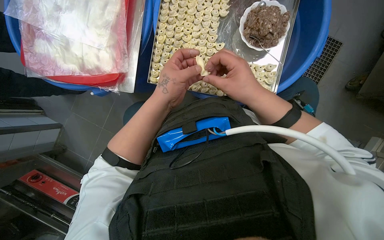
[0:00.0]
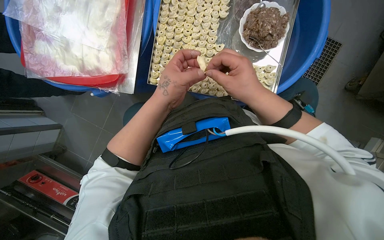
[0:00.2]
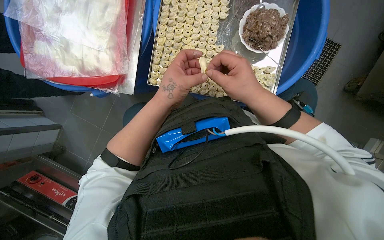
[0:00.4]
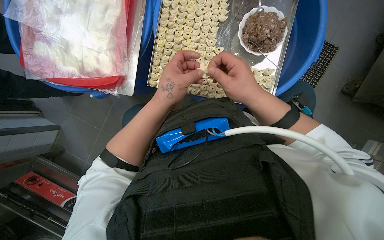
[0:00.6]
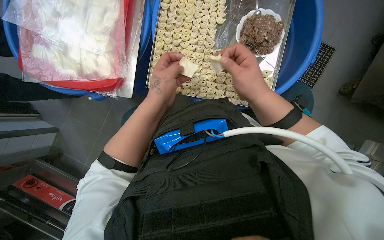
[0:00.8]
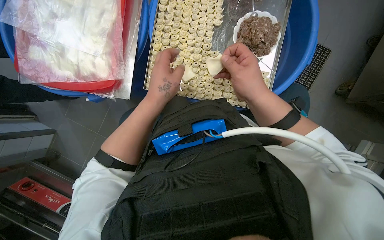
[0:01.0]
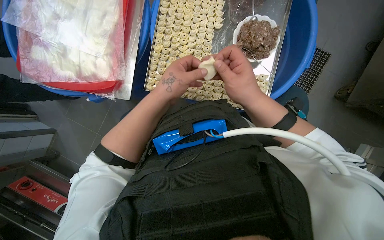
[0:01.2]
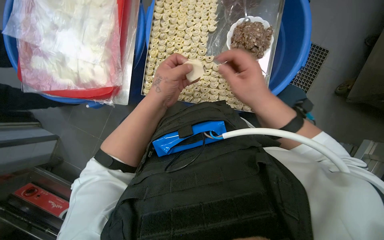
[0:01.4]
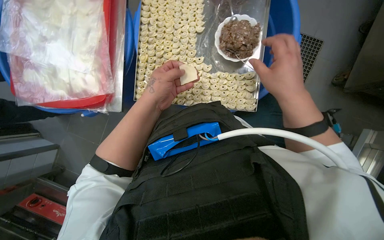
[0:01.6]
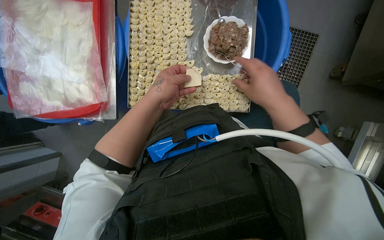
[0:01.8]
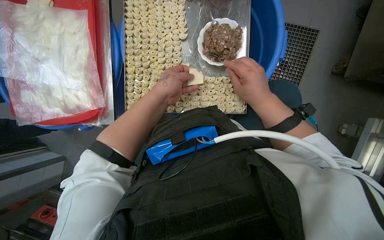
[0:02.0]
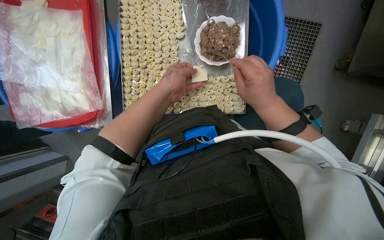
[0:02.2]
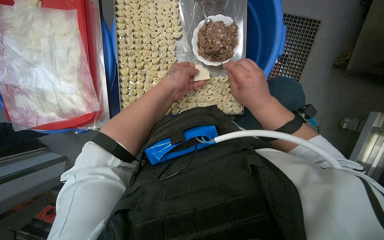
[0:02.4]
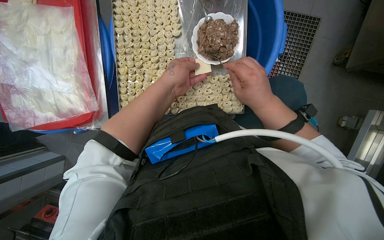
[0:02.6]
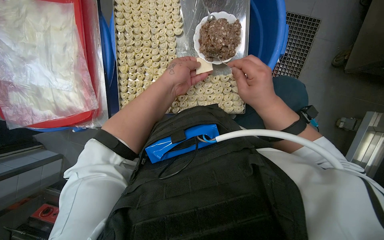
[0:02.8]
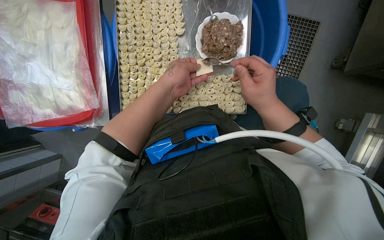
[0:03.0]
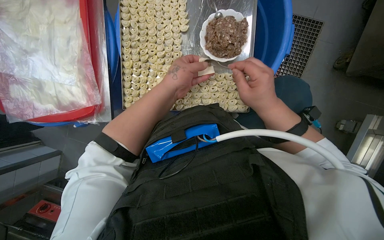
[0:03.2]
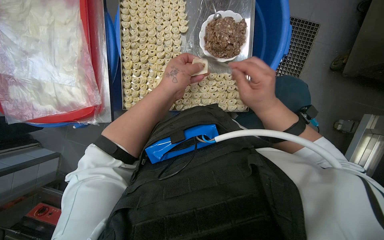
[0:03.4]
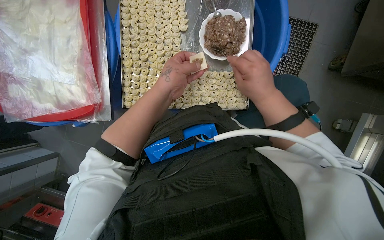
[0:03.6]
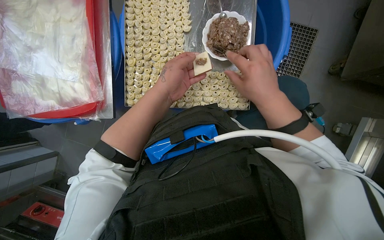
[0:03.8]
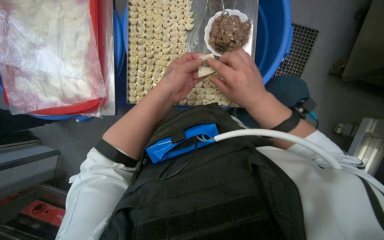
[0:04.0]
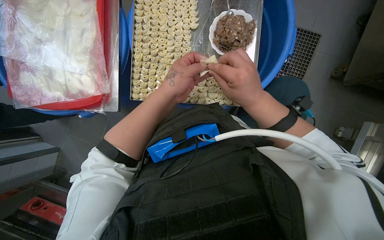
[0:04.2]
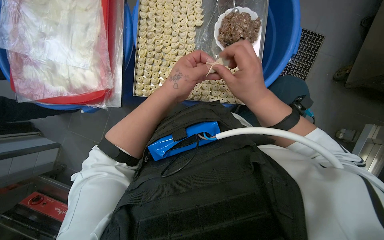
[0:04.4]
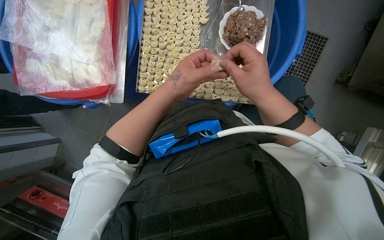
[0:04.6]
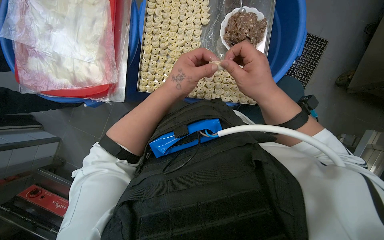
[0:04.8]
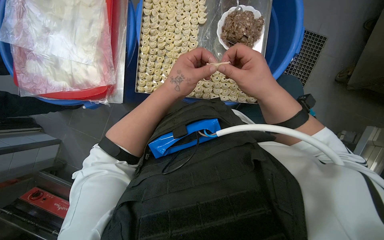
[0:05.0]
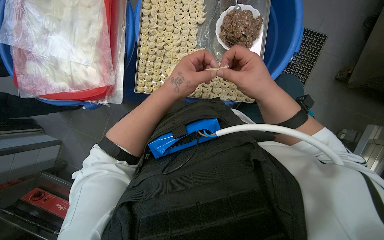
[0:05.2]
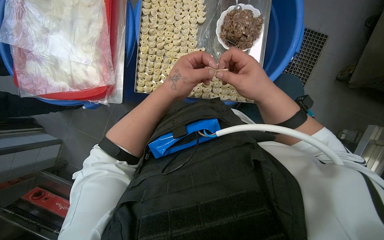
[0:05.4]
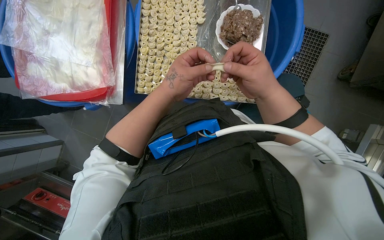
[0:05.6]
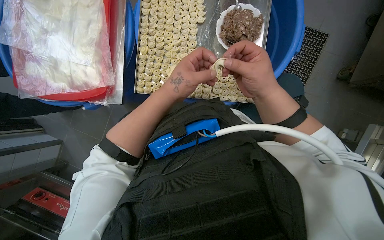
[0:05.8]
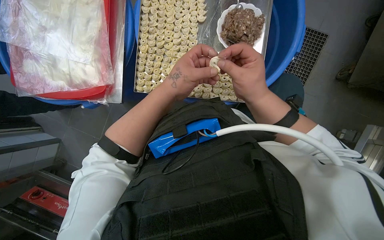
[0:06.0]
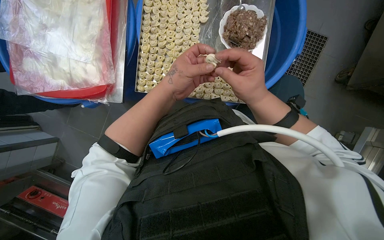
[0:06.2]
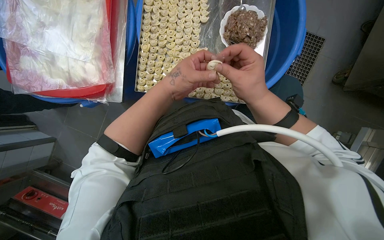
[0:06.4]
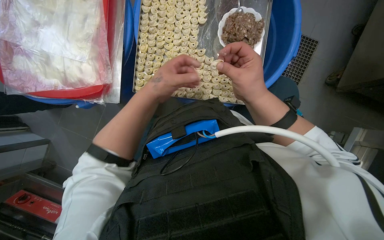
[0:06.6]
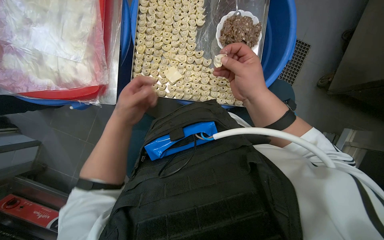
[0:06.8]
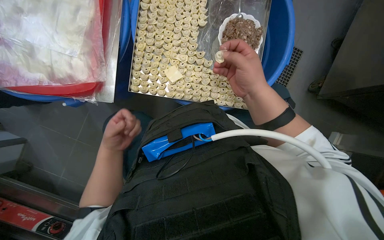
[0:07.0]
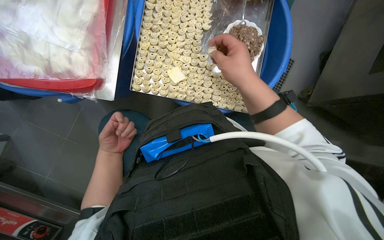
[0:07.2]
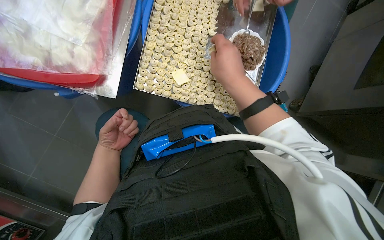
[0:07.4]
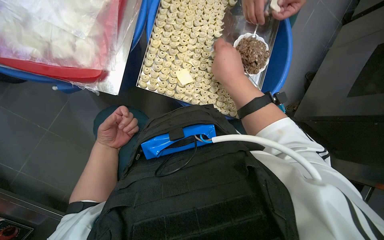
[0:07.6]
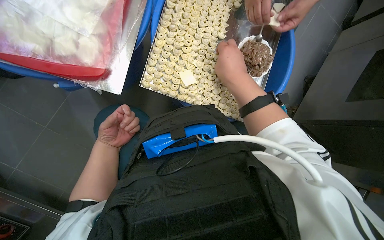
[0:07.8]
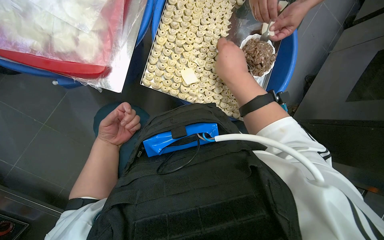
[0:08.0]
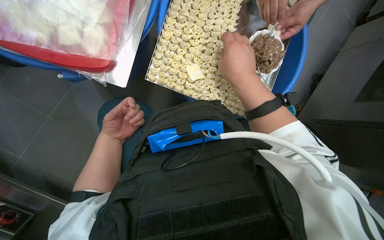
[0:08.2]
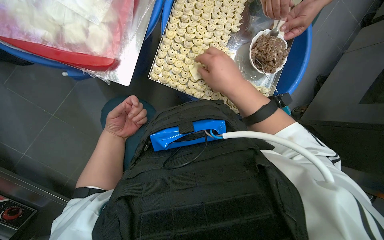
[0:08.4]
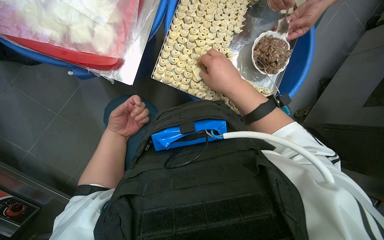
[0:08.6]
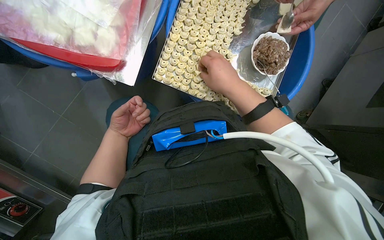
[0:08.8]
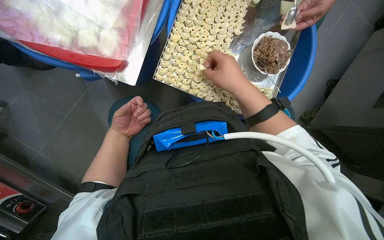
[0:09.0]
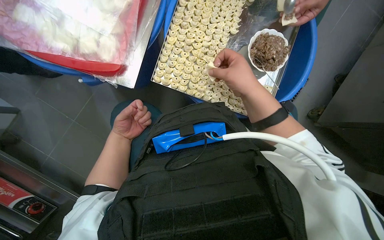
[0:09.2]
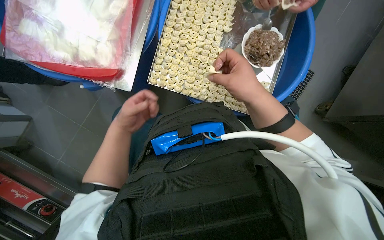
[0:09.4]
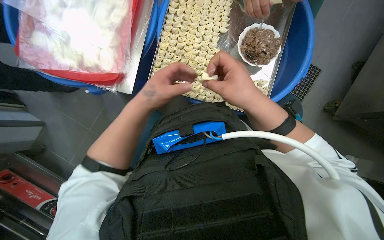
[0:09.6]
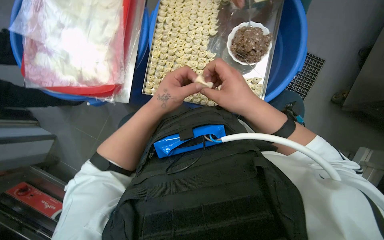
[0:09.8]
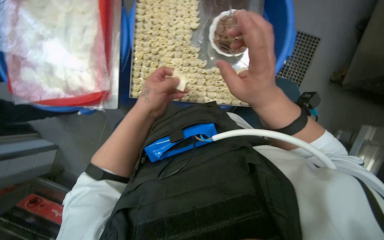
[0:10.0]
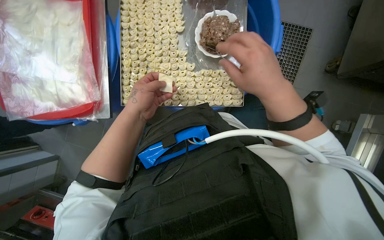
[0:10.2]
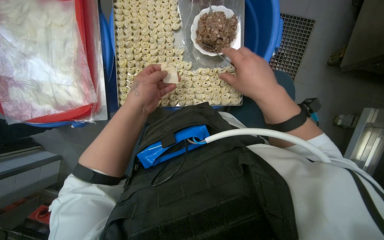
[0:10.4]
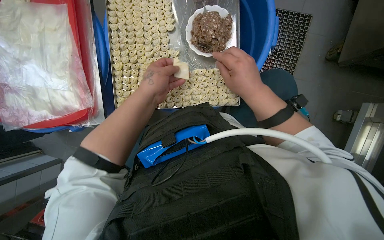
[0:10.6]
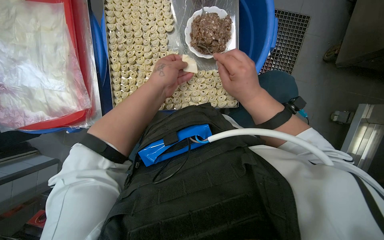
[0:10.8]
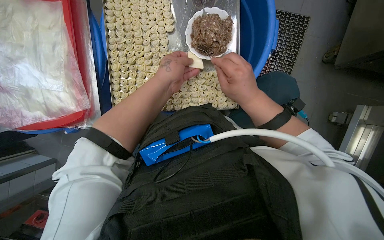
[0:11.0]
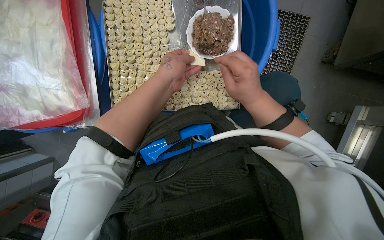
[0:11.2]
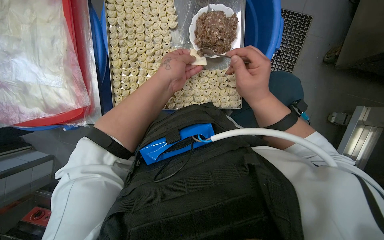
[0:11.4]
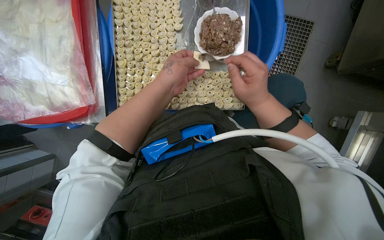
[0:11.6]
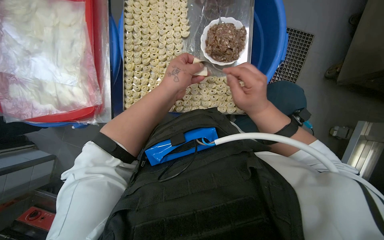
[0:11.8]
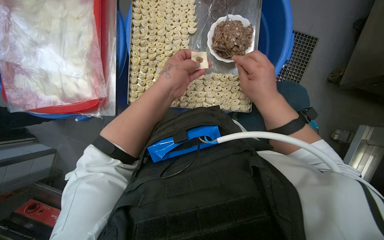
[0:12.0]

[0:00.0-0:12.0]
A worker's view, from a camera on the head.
Job: preparing food.
The whole recording: Making dumplings with meat filling. The worker picks up dough, fills it with meat, folds it, and places the finished dumpling on a tray.
0:03.0 to 0:04.4: The right hand goes roughly 10 cm to the left.
0:04.4 to 0:06.0: The hands stay close to where they were, moving slightly.
0:06.0 to 0:07.6: The view swings some 20 degrees to the right. The left hand is displaced to the left, farther from the camera and down the picture by approximately 35 cm; the right hand travels to the left by about 15 cm.
0:07.6 to 0:09.0: The hands make small movements and keep their place.
0:09.0 to 0:10.4: The left hand travels to the right, nearer to the camera and up the picture by roughly 30 cm.
0:10.4 to 0:12.0: The right hand shifts some 10 cm farther from the camera.

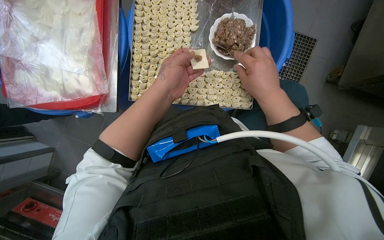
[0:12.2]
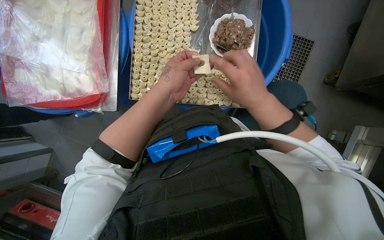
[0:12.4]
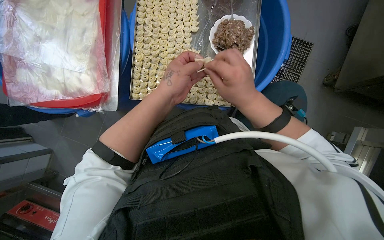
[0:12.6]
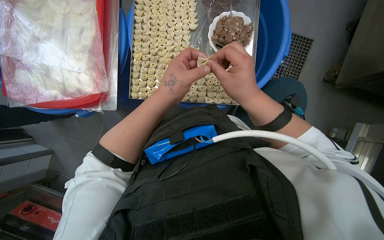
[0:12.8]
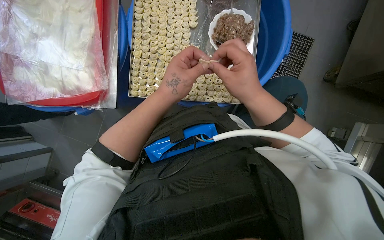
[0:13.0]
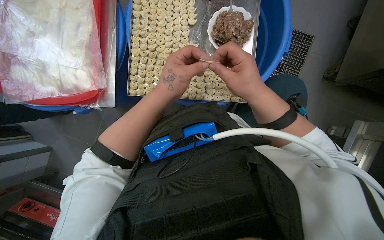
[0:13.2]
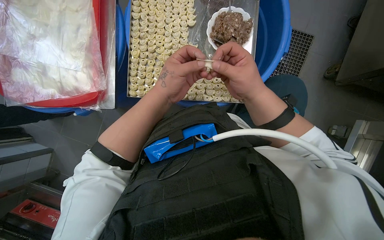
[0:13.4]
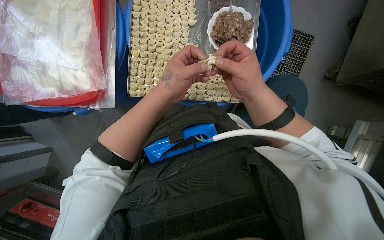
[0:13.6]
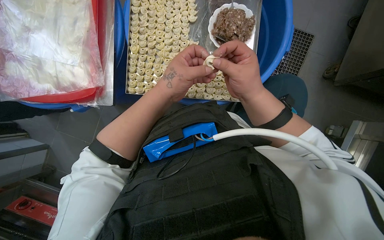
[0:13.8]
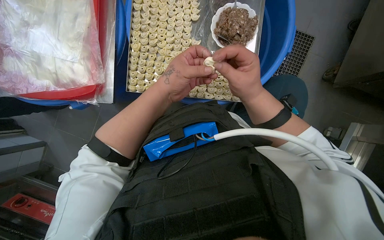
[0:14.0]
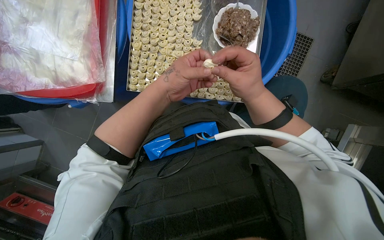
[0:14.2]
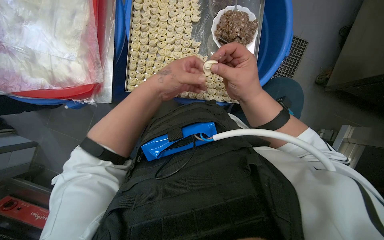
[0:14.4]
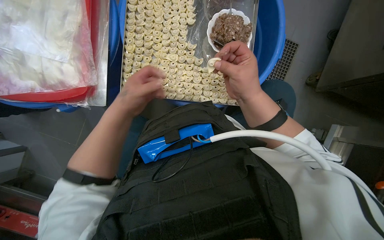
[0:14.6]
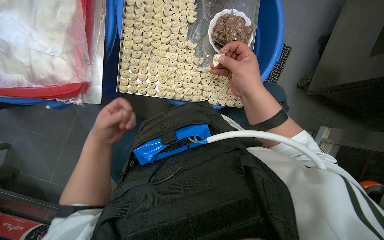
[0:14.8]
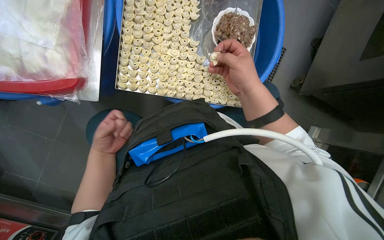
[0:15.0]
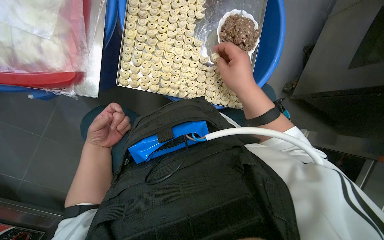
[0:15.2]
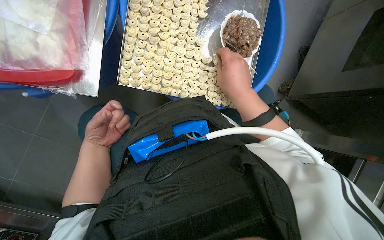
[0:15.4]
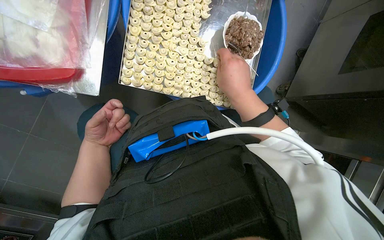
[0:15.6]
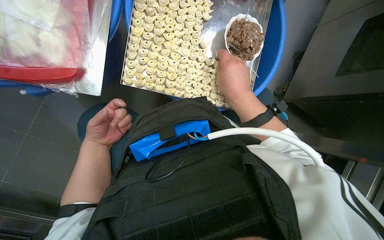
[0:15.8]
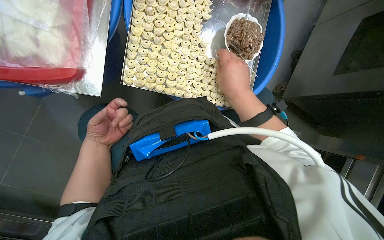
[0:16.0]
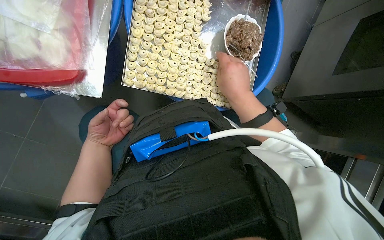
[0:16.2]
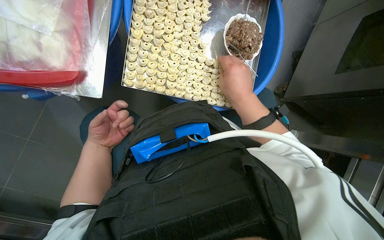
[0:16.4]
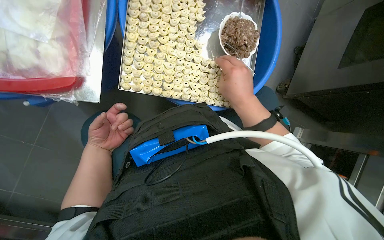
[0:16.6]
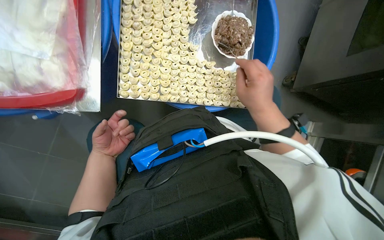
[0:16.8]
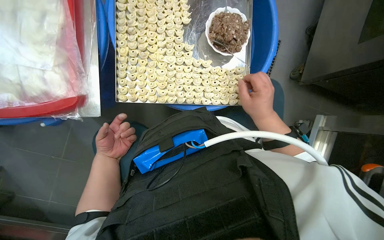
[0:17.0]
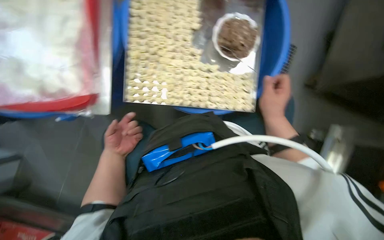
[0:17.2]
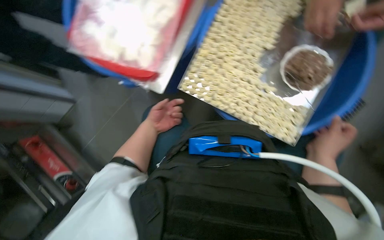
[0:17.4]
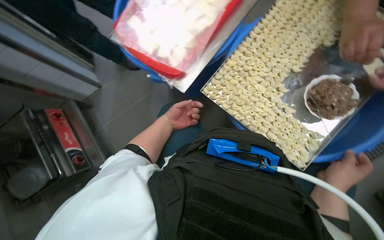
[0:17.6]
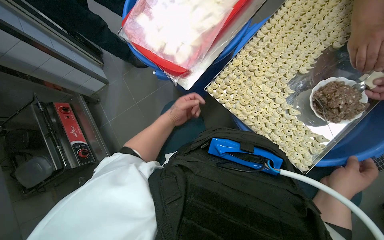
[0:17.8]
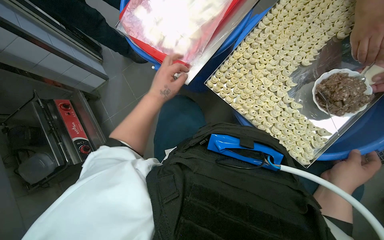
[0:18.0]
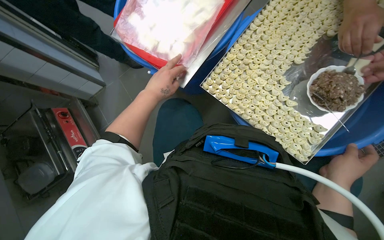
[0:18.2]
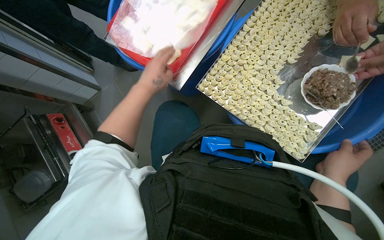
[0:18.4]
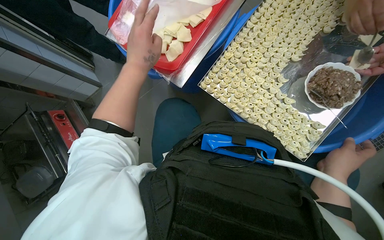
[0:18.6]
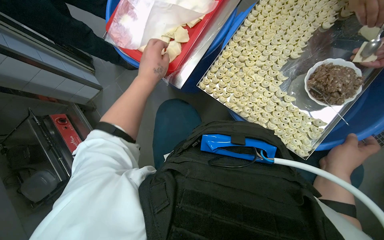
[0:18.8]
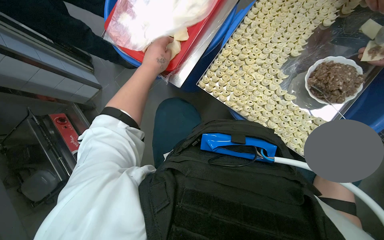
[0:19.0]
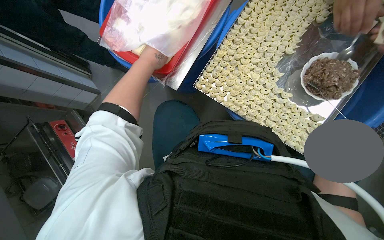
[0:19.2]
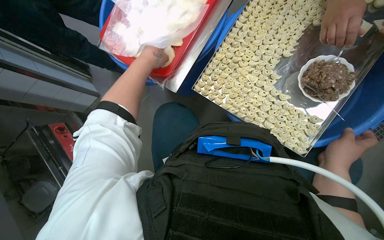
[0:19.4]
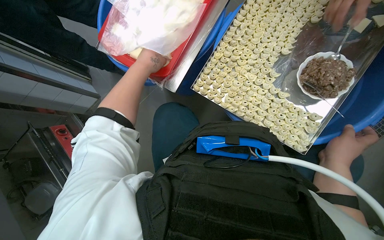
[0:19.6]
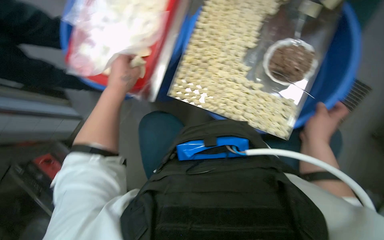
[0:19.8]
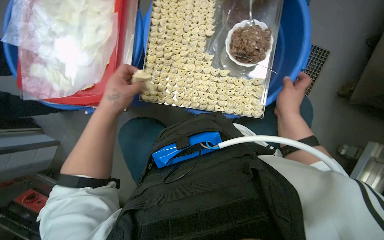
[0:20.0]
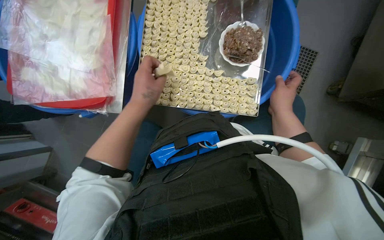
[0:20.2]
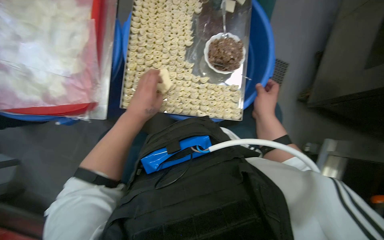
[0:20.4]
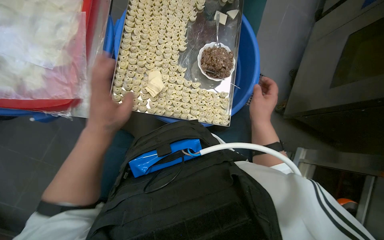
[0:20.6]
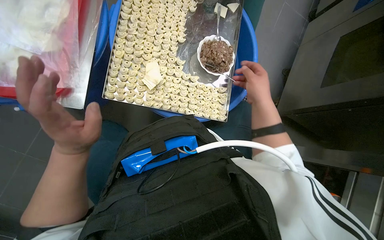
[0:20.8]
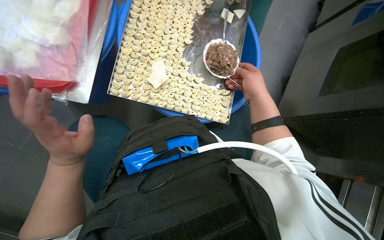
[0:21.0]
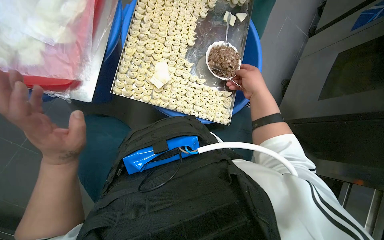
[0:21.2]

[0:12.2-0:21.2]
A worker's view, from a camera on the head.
Job: preparing food.
The whole recording: Making dumplings with meat filling. The worker picks up dough, fills it with meat, folds it, and places the finished dumpling on a tray.
0:12.2 to 0:13.8: The hands stay close to where they were, moving slightly.
0:13.8 to 0:15.2: The left hand moves to the left, farther from the camera and down the picture, about 30 cm.
0:15.2 to 0:16.6: The hands stay close to where they were, moving slightly.
0:16.6 to 0:18.2: The wearer's head swings approximately 35 degrees to the left.
0:19.8 to 0:21.2: The view swings approximately 20 degrees to the right. The right hand travels up the picture by approximately 10 cm. The left hand travels down the picture by approximately 15 cm.
